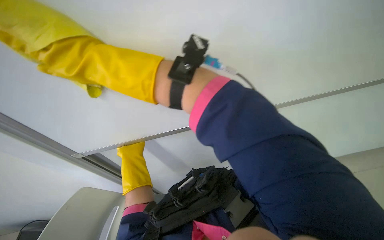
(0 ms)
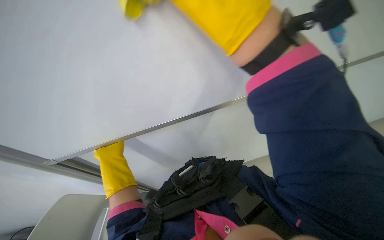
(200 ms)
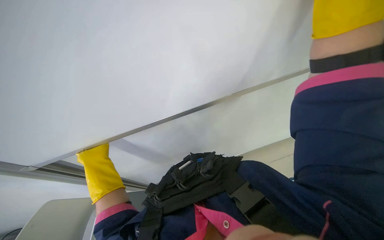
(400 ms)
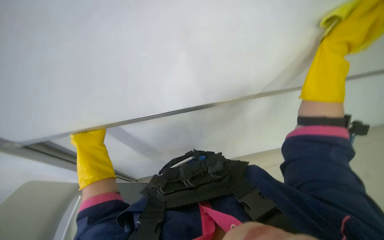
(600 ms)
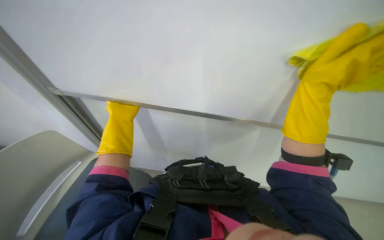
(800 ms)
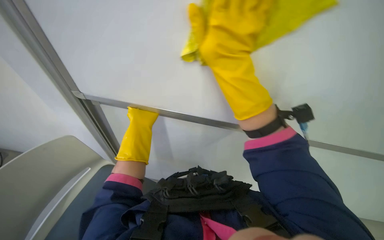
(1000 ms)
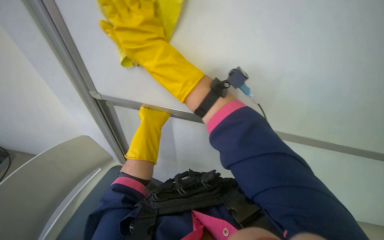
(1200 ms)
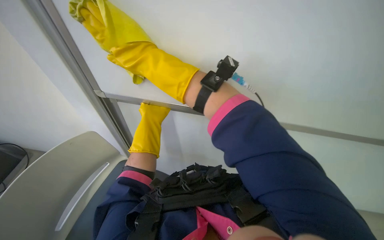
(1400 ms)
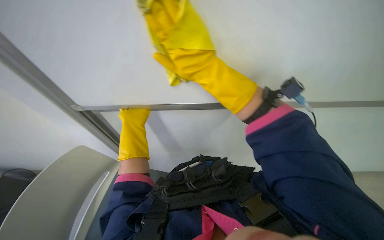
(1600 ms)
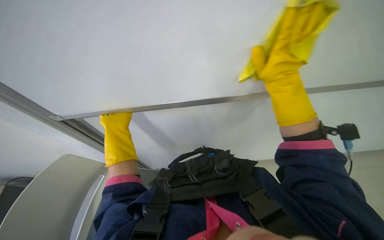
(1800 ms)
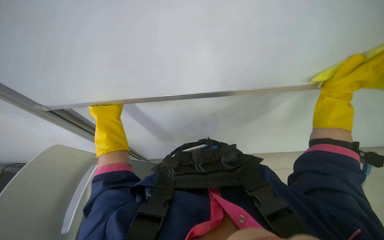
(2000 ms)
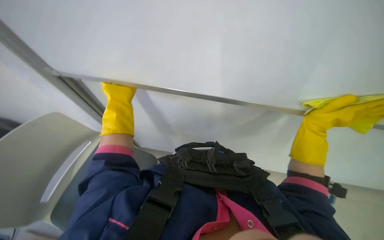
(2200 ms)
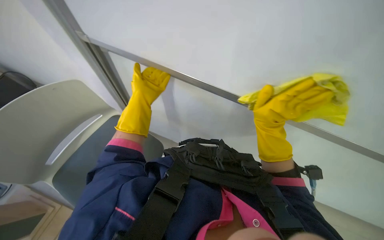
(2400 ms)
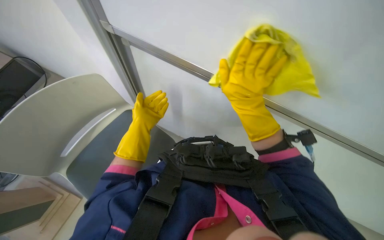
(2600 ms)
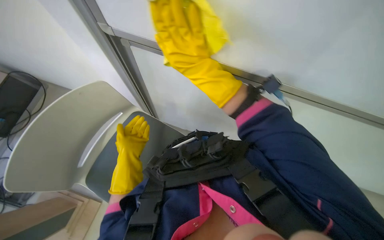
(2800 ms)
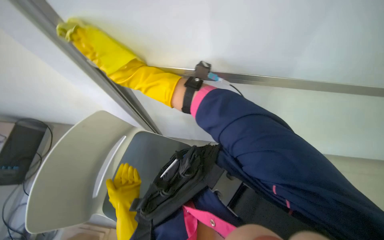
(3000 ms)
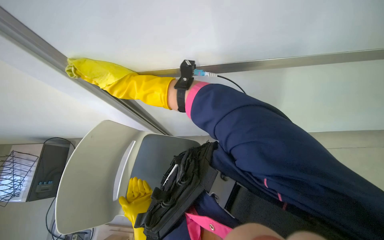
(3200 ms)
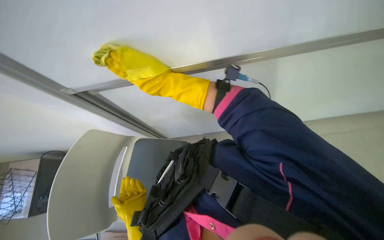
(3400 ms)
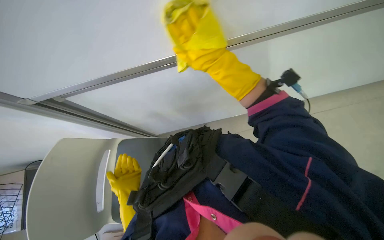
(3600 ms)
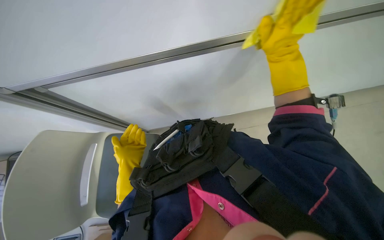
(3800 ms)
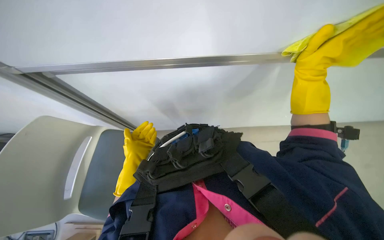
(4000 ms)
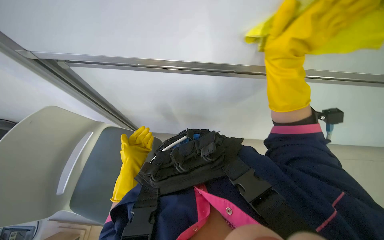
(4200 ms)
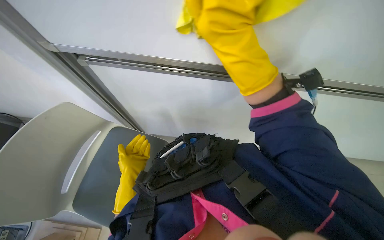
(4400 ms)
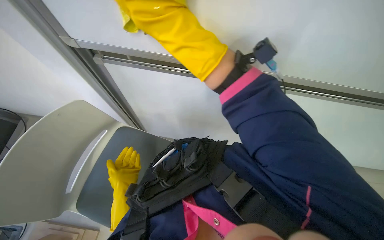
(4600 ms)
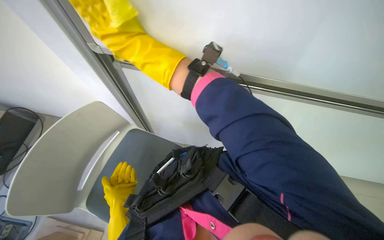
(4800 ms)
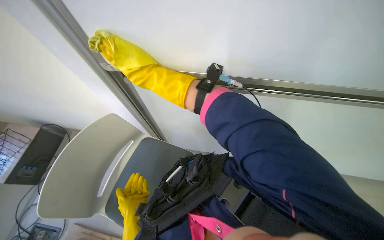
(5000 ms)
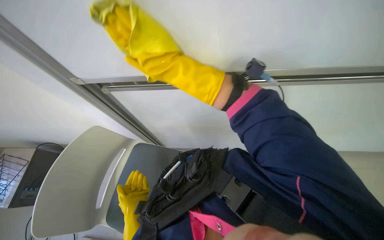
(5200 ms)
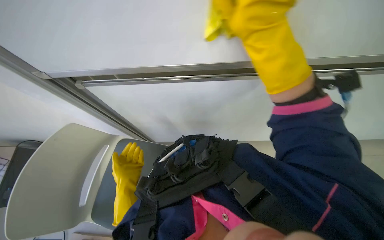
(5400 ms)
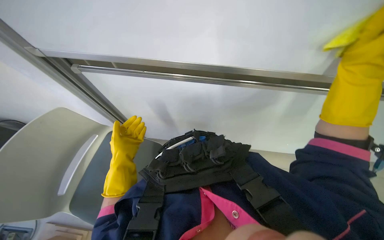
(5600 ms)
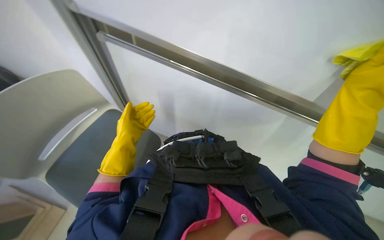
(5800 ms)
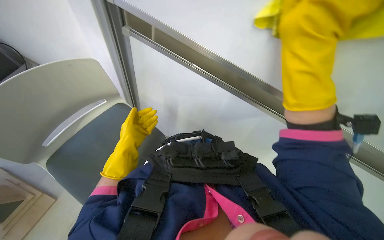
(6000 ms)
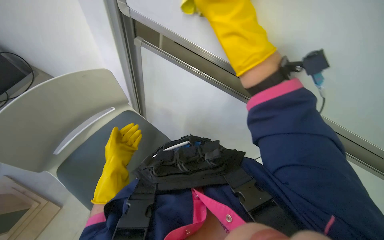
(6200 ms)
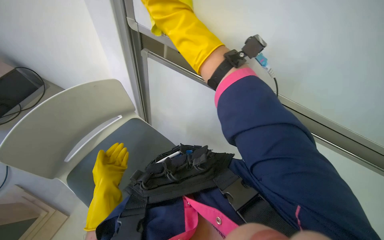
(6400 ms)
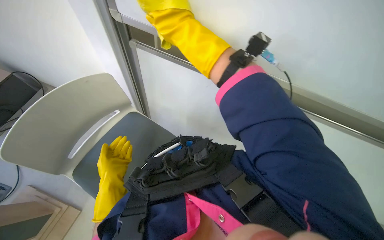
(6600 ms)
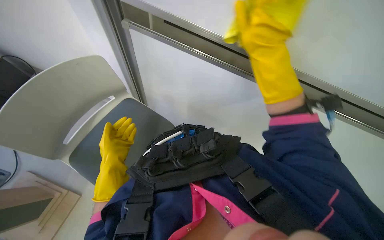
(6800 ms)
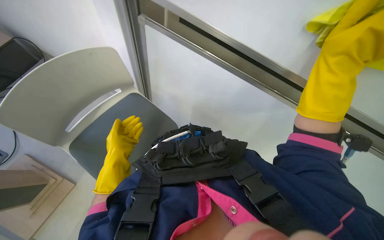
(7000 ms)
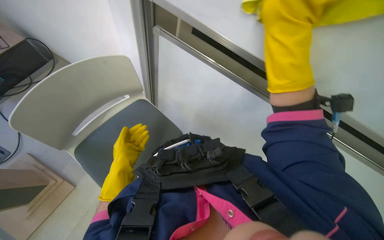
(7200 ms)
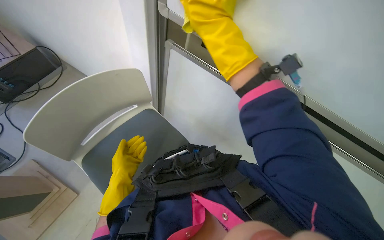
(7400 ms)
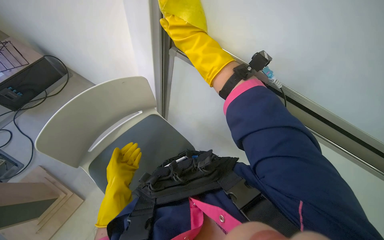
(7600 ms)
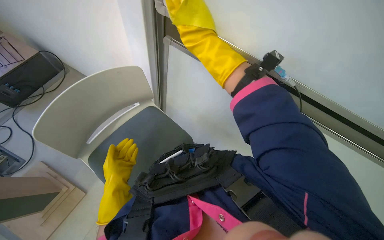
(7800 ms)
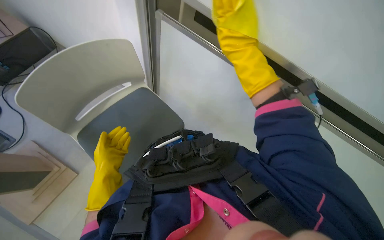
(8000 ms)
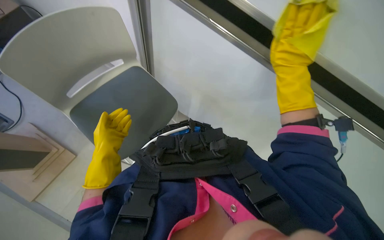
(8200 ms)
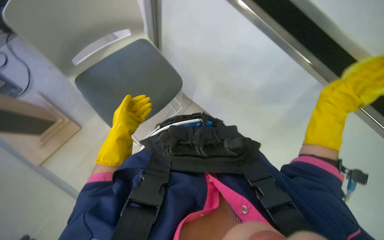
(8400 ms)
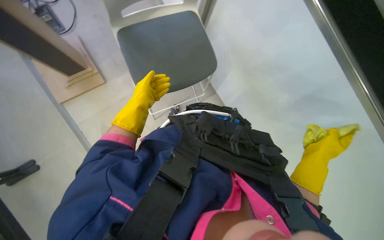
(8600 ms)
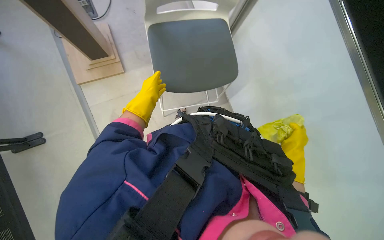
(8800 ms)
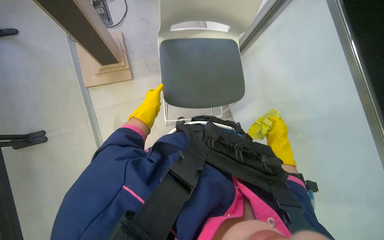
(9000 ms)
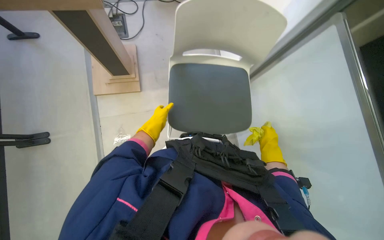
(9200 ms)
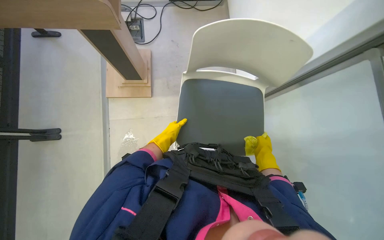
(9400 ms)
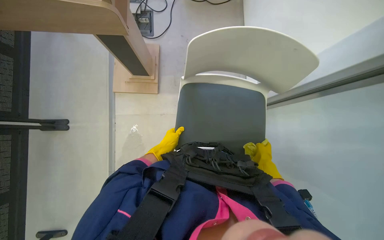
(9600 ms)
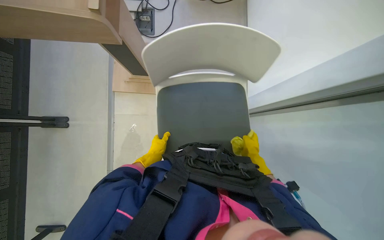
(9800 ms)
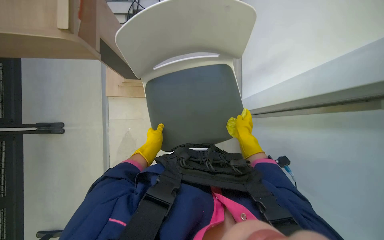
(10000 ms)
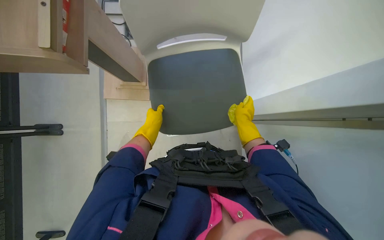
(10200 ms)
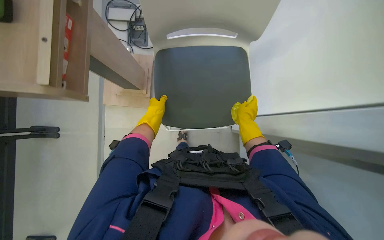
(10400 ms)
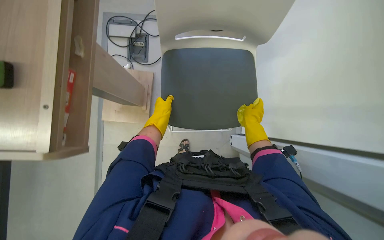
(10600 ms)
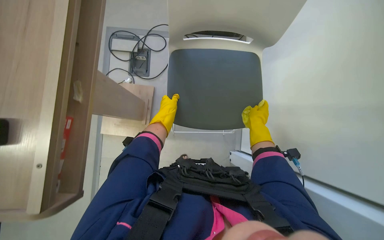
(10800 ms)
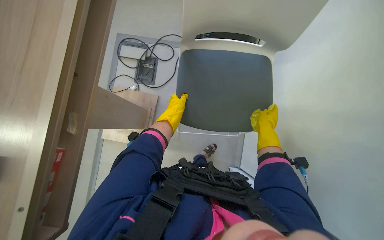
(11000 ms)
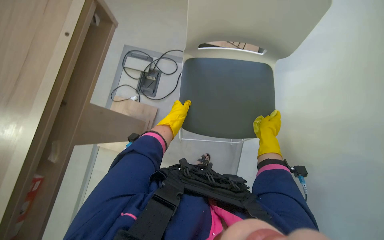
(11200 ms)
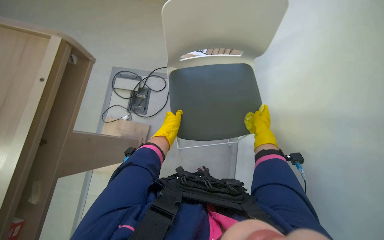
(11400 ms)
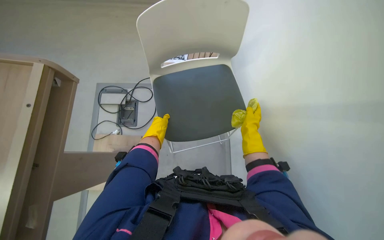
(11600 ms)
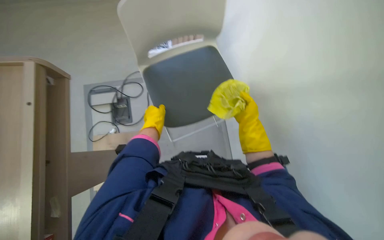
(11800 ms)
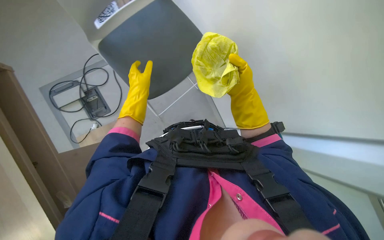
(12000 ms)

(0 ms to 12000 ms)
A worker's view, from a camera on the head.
Job: wiping surfaces.
The whole recording: Cleaning whiteboard. The worker cleans the whiteboard with a cloth.
1600 ms - 3000 ms: The view tips downward by some 20 degrees.
3000 ms - 4400 ms: The left hand shifts approximately 10 cm farther from the camera. Meanwhile the right hand shifts some 25 cm nearer to the camera and to the right.
4400 ms - 6000 ms: The left hand travels up the picture by roughly 10 cm.
6000 ms - 7600 ms: The right hand goes left and right, approximately 35 cm each way, reversing 2 times.
7600 ms - 9000 ms: The wearer looks some 15 degrees further downward. The scene rotates clockwise by about 50 degrees.
9000 ms - 10400 ms: The left hand goes down the picture and returns, approximately 5 cm each way. Meanwhile the right hand is displaced nearer to the camera, up the picture and to the left by approximately 30 cm.

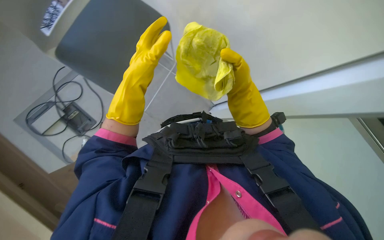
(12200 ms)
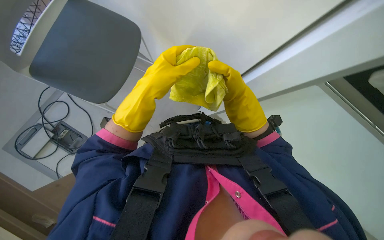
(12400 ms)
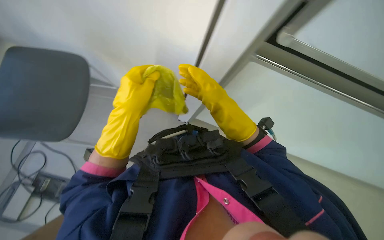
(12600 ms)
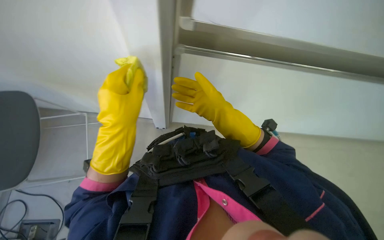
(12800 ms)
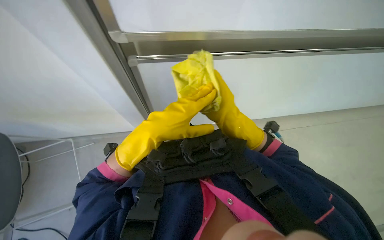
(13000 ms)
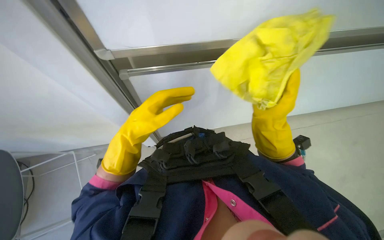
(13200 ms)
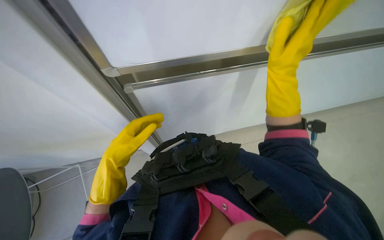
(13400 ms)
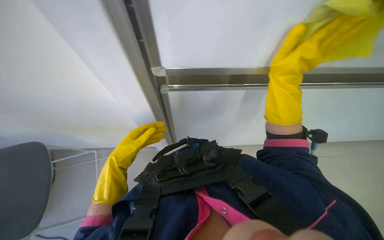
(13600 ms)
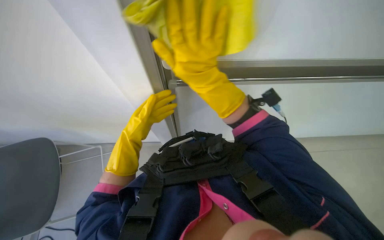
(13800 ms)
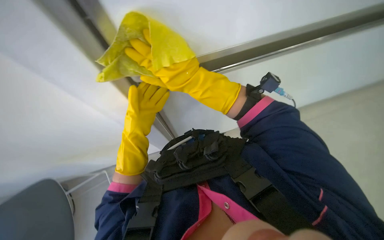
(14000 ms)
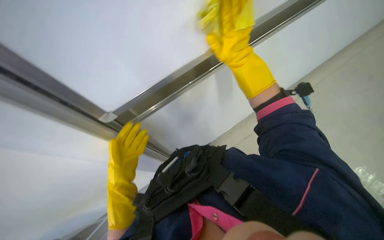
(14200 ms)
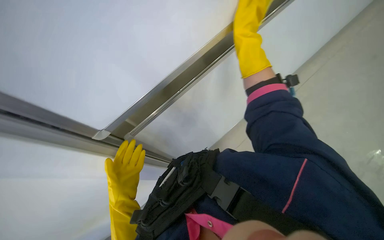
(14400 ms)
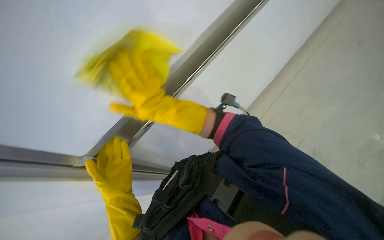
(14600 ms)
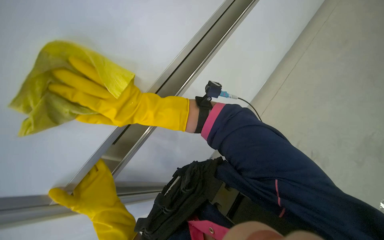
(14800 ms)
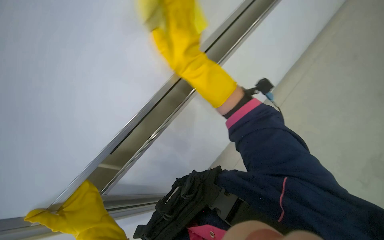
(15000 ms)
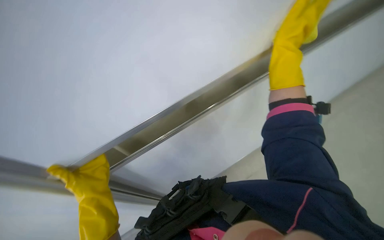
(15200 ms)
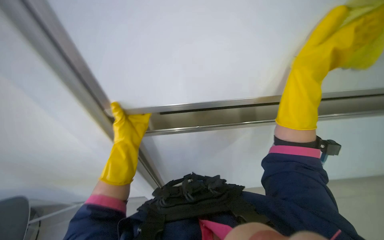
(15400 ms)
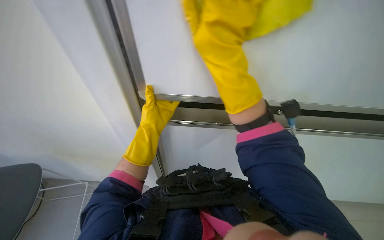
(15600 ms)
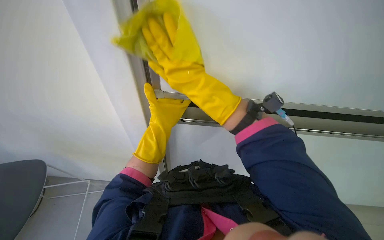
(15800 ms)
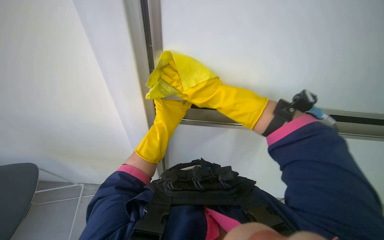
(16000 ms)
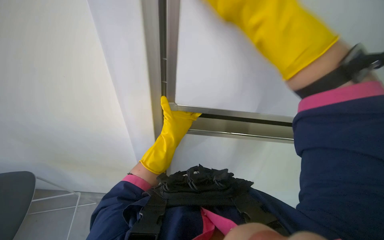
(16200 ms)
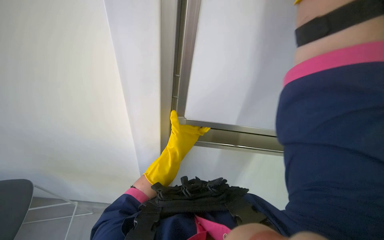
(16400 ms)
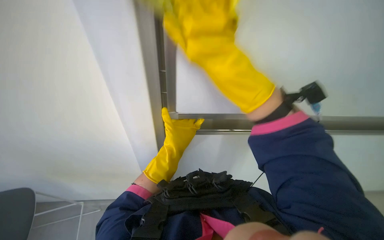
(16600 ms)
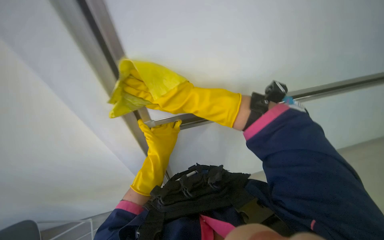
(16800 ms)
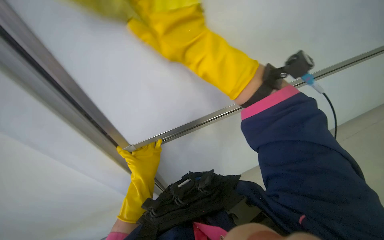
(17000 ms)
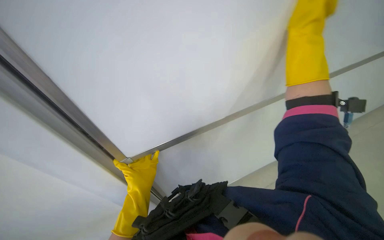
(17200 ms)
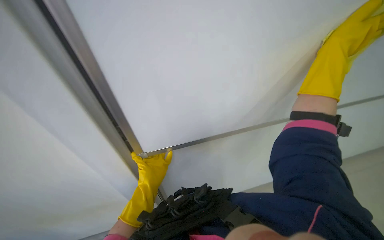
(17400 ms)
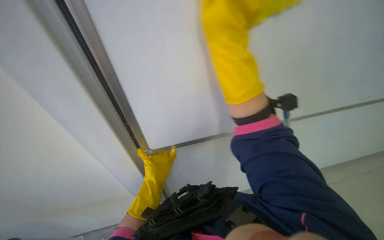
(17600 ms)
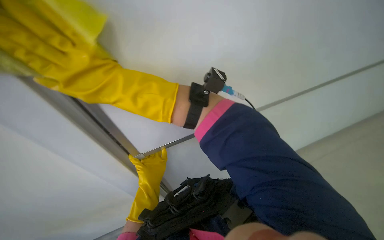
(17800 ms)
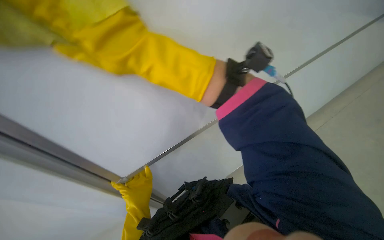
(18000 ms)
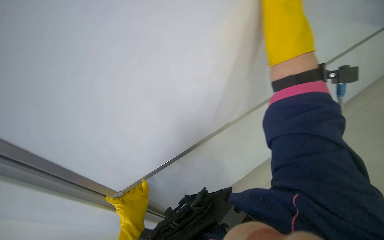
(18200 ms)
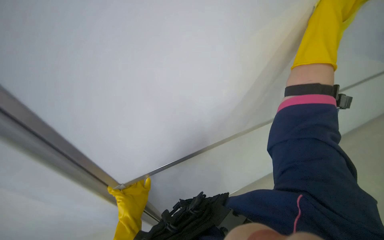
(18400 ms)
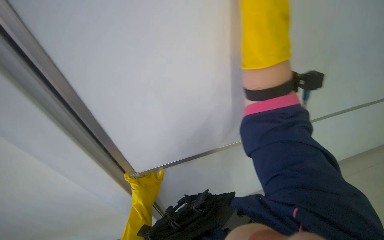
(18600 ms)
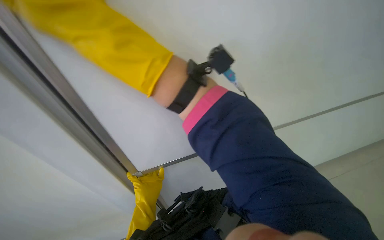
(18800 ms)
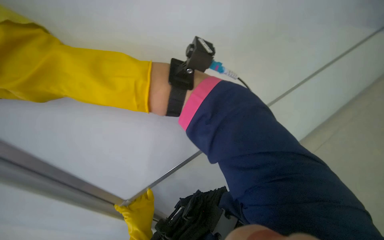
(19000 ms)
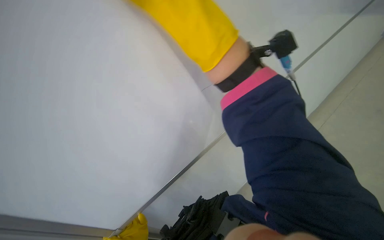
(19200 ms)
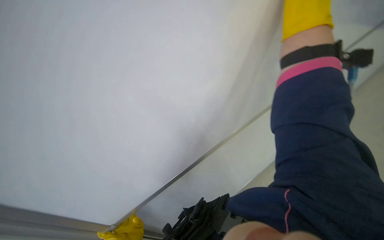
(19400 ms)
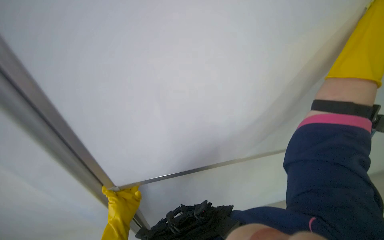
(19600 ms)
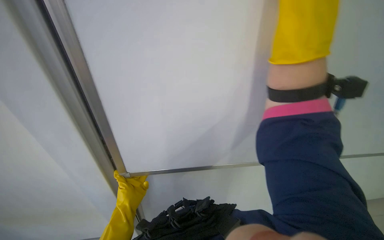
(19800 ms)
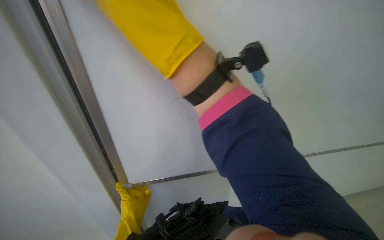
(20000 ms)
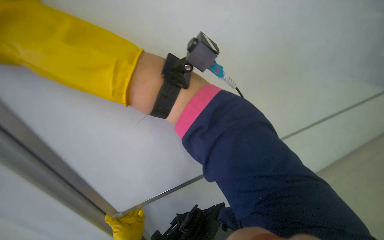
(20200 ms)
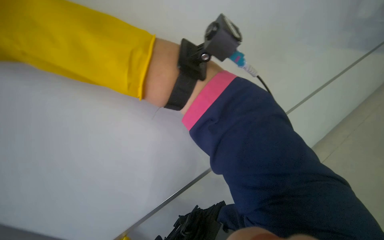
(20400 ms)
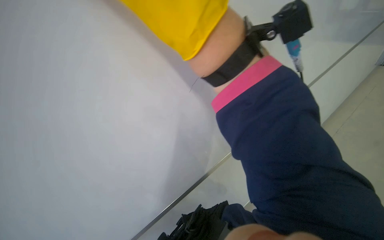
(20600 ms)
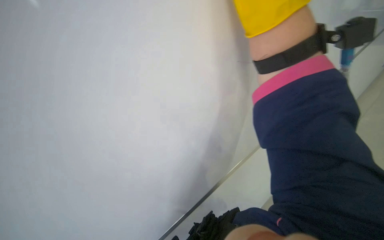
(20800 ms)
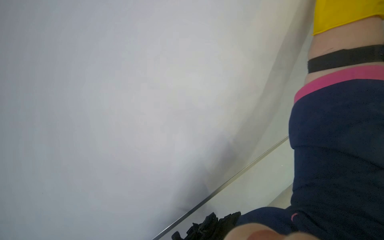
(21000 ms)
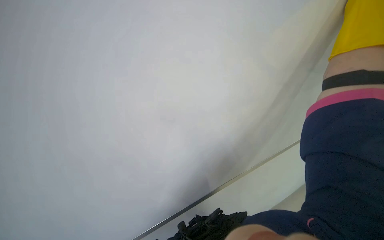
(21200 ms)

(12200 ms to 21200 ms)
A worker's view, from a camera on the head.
Job: wiping surfaces.
The whole recording: Cleaning whiteboard. The worker cleans the whiteboard with a cloth.
12200 ms - 13800 ms: The left hand travels farther from the camera by roughly 15 cm.
13800 ms - 15200 ms: The scene turns approximately 30 degrees counterclockwise in the picture.
15200 ms - 16600 ms: The wearer looks roughly 15 degrees further to the left. The left hand is displaced to the right and farther from the camera by approximately 25 cm.
16600 ms - 18200 ms: The head rotates about 35 degrees to the right. The view tips downward by some 15 degrees. The left hand goes approximately 20 cm down the picture and to the left.
18200 ms - 19800 ms: The view pans to the left by approximately 20 degrees.
